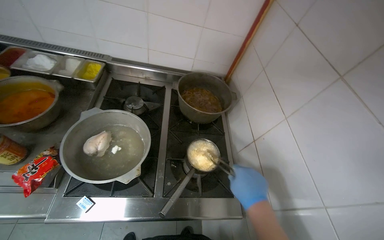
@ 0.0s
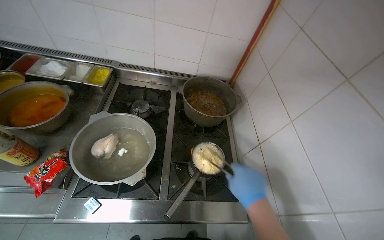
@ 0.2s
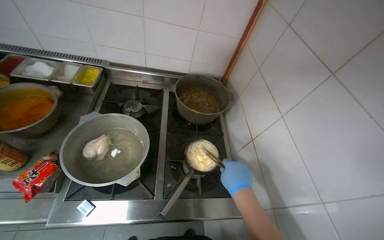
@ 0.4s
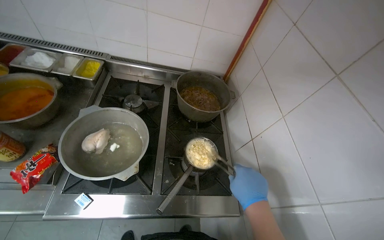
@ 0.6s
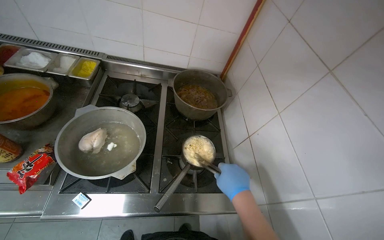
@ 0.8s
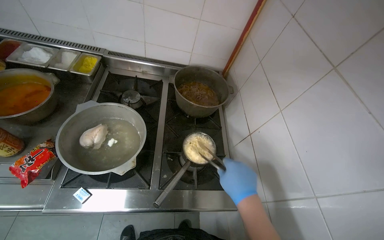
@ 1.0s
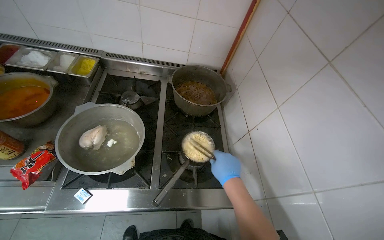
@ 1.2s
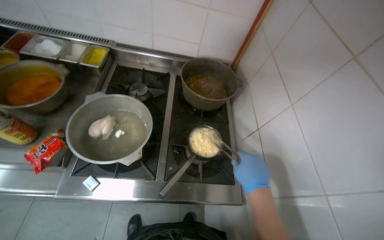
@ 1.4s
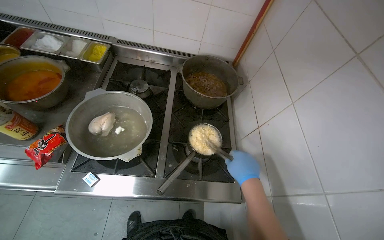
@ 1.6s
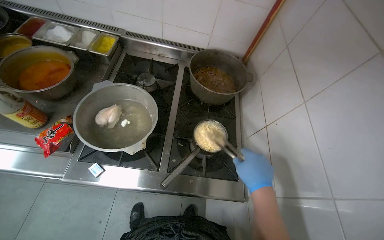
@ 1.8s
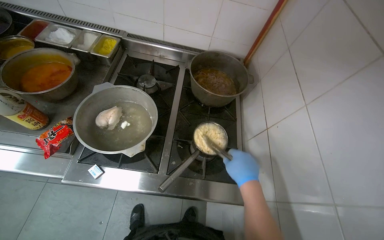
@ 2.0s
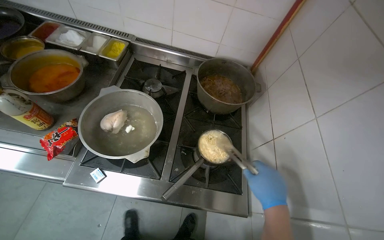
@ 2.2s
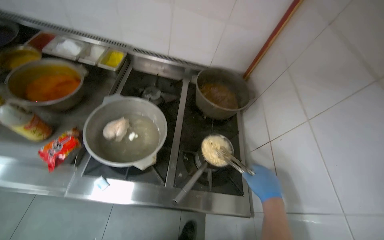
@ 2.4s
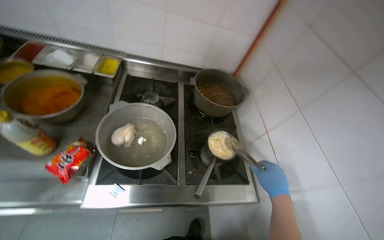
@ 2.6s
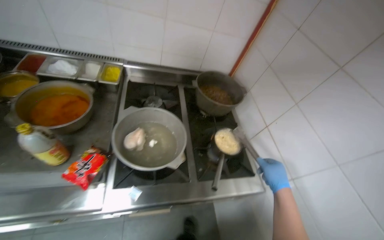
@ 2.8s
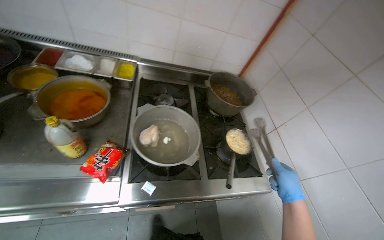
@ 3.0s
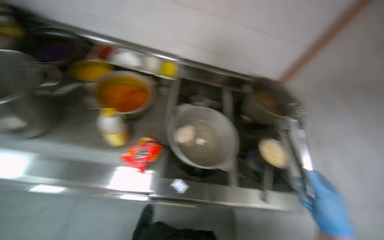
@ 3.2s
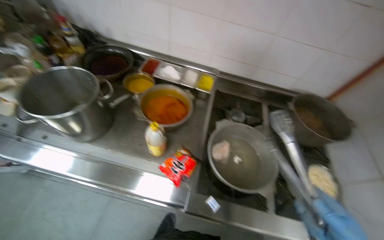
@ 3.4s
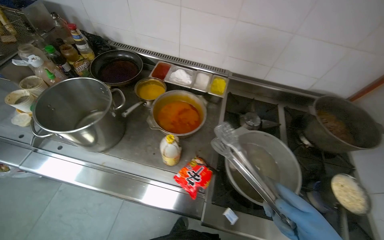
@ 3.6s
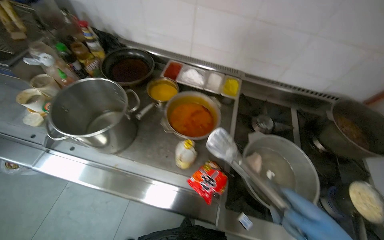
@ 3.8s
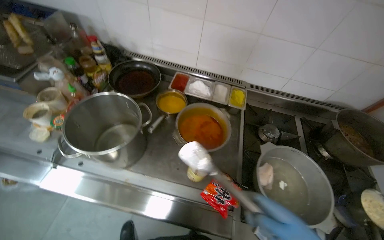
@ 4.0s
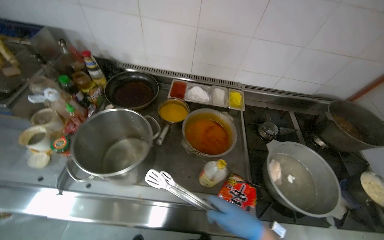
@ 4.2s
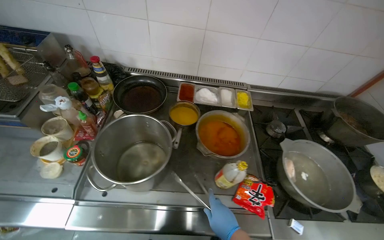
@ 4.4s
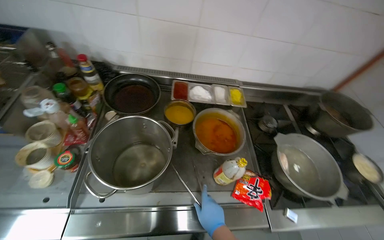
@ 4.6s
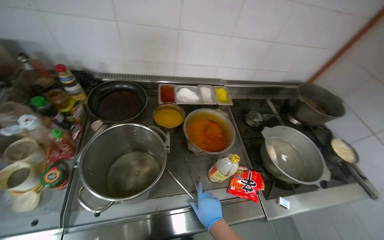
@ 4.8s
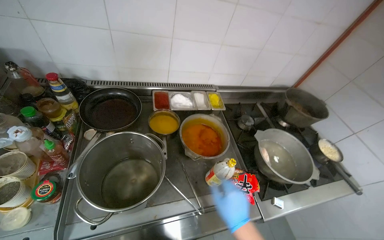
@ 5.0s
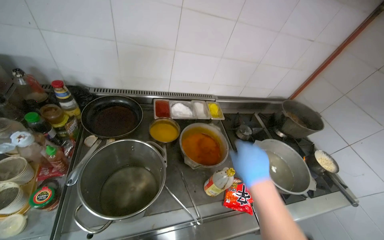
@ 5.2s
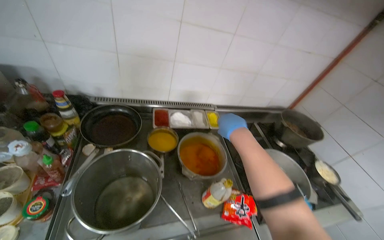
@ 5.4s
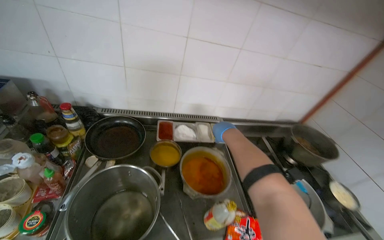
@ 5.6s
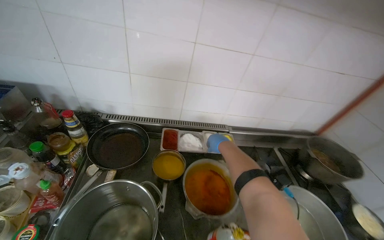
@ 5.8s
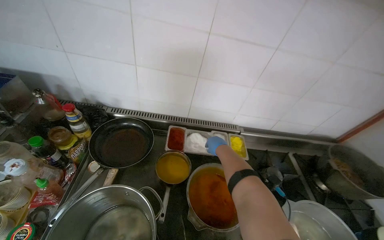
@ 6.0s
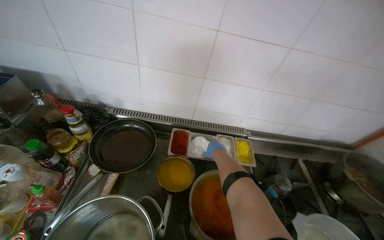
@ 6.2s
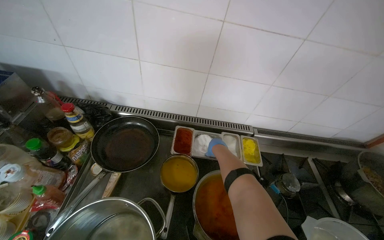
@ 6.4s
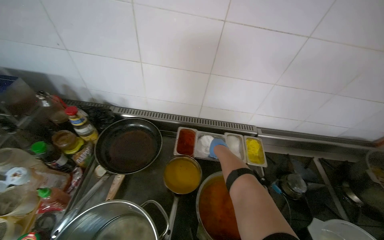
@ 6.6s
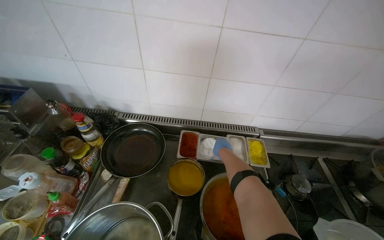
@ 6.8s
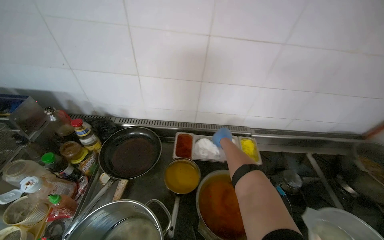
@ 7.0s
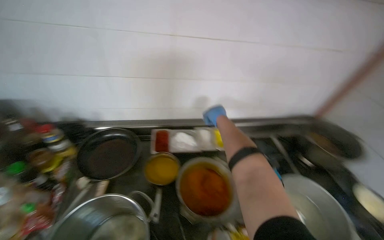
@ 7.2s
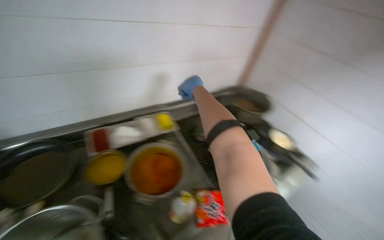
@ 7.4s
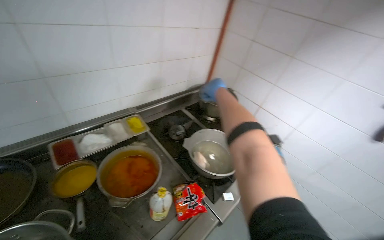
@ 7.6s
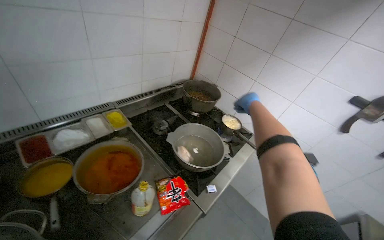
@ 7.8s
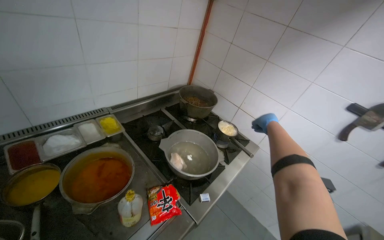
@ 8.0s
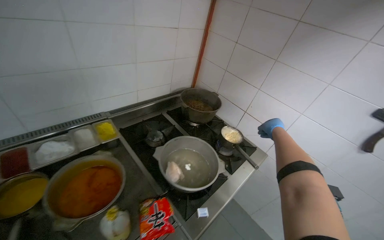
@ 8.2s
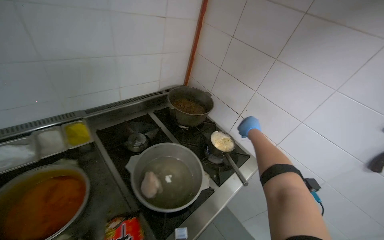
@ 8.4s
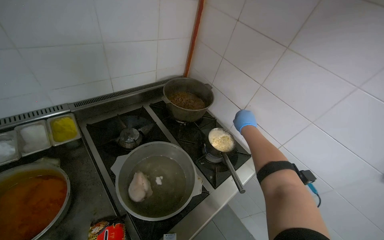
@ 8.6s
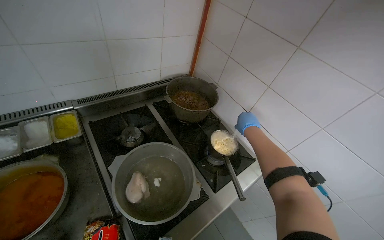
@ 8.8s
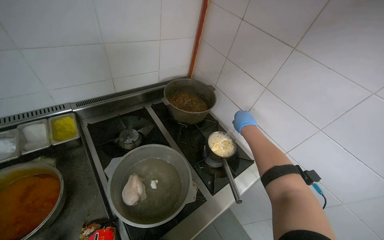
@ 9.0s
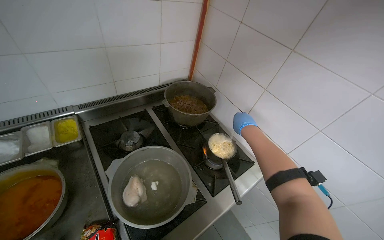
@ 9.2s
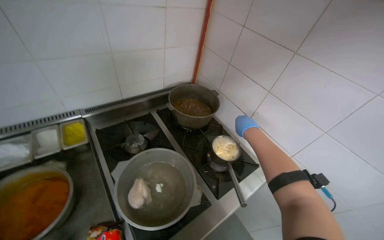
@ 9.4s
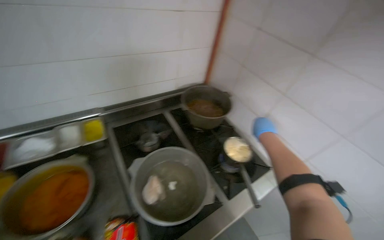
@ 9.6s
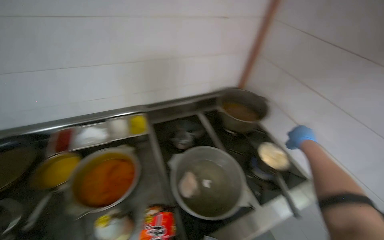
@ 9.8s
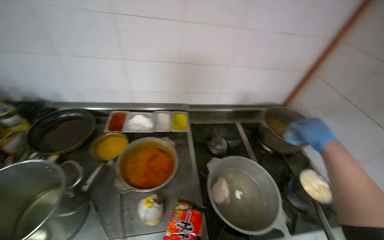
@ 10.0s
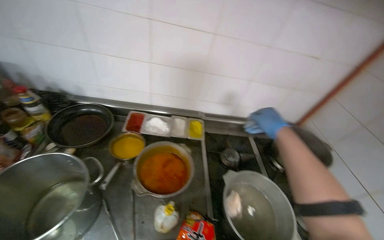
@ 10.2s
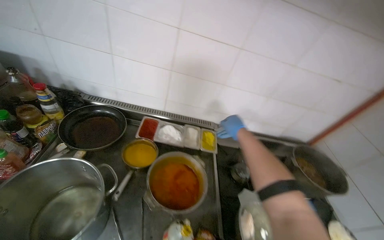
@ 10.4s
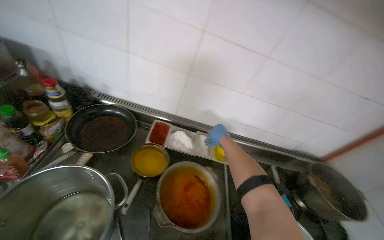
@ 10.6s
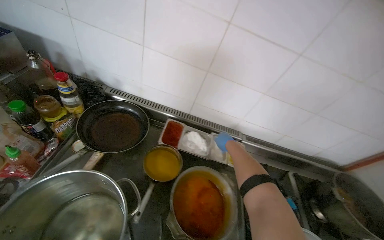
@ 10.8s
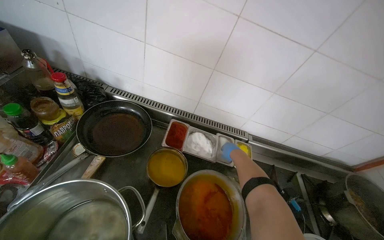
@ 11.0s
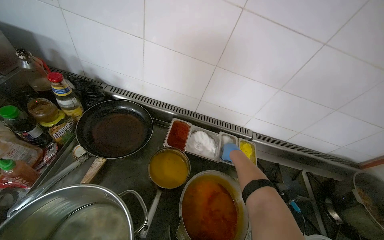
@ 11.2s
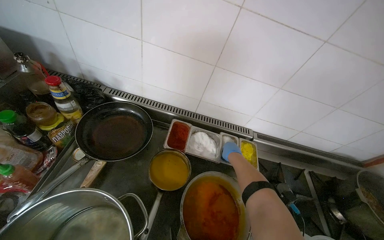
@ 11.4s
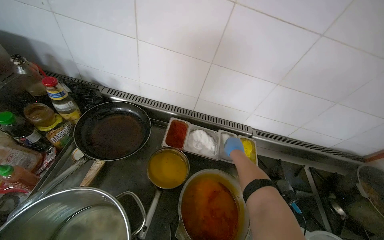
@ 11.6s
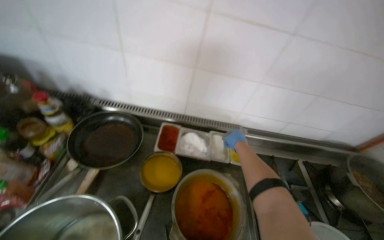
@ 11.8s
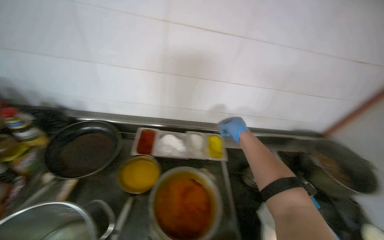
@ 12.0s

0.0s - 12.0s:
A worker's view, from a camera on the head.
Job: cooking food.
The whole recording: Cooking and seasoning instant noodles. The worker cooks instant noodles in a pot on the stove, stirring them and adding various seasonings.
3.0s - 4.4s: The wearer moves roughly 60 cm.
4.4s - 6.0s: The right hand goes some 50 cm up the picture and farther from the camera.
6.0s - 7.6s: The wearer's head swings roughly 40 degrees to the right.
7.6s - 9.0s: The head travels about 50 cm.
9.0s - 10.4s: The camera is carried approximately 40 cm. The wearer's head swings approximately 35 degrees to the left.
10.4s - 12.0s: The right hand reaches about 20 cm farther from the camera, then returns.

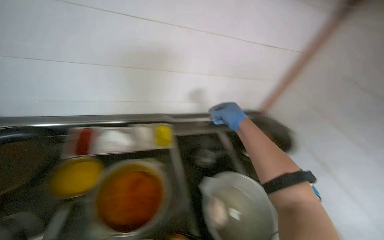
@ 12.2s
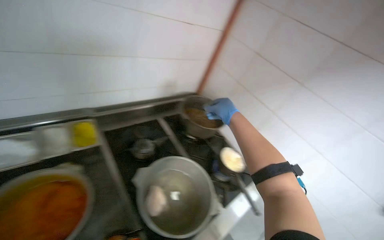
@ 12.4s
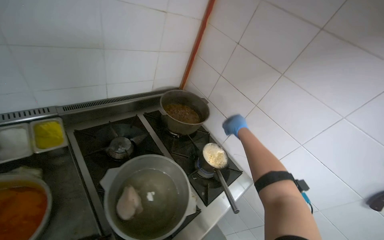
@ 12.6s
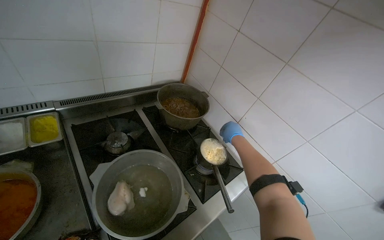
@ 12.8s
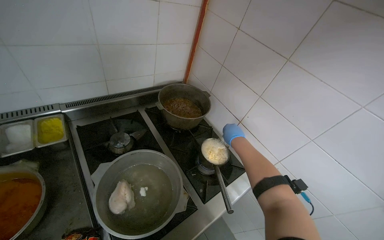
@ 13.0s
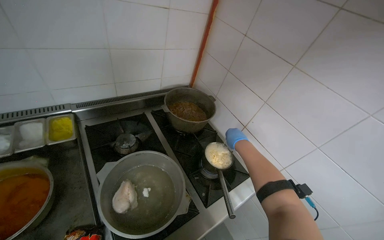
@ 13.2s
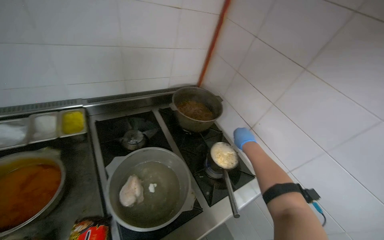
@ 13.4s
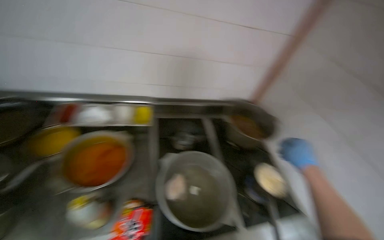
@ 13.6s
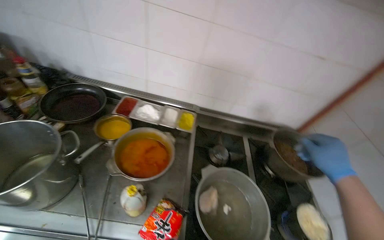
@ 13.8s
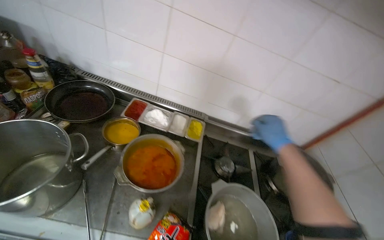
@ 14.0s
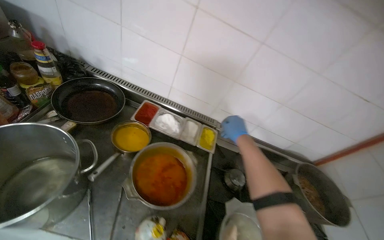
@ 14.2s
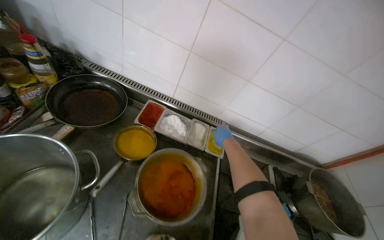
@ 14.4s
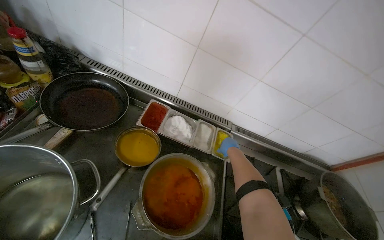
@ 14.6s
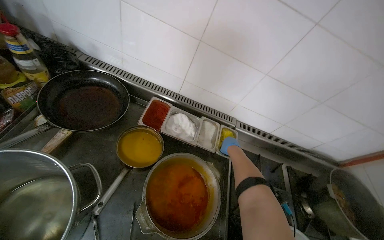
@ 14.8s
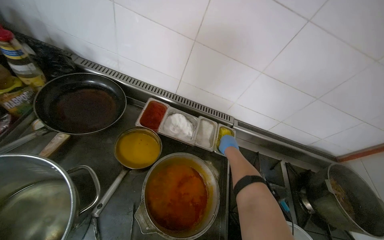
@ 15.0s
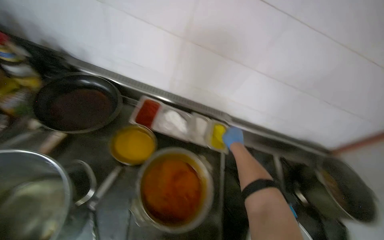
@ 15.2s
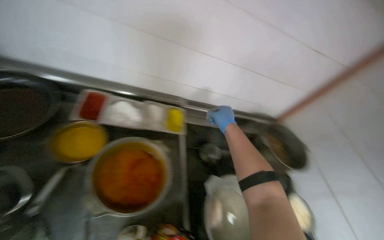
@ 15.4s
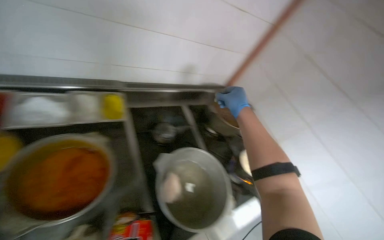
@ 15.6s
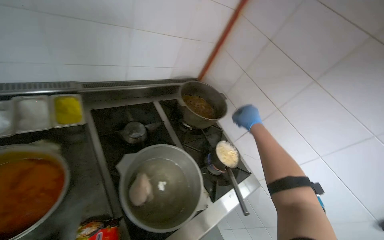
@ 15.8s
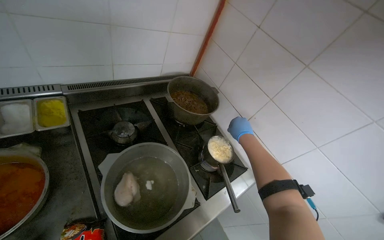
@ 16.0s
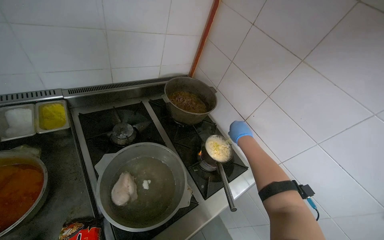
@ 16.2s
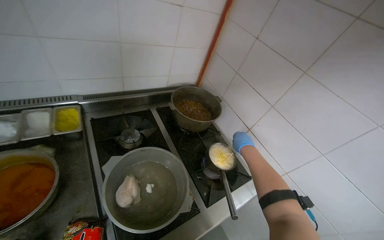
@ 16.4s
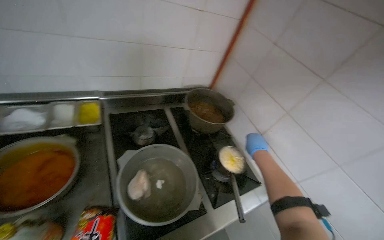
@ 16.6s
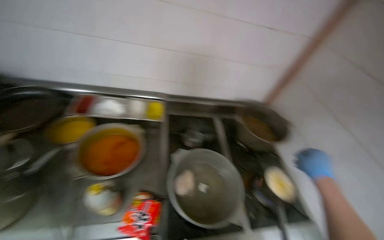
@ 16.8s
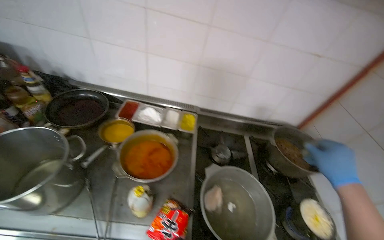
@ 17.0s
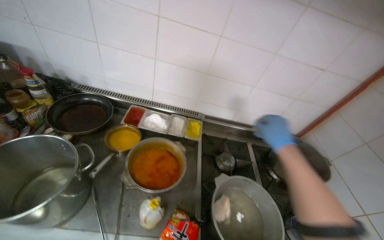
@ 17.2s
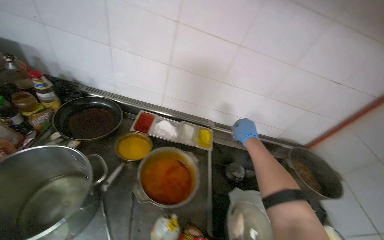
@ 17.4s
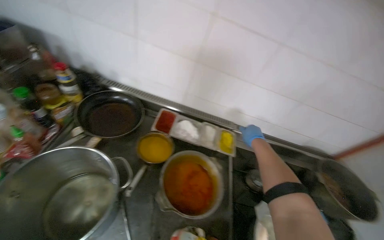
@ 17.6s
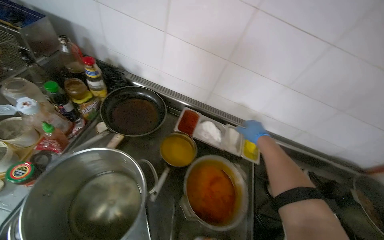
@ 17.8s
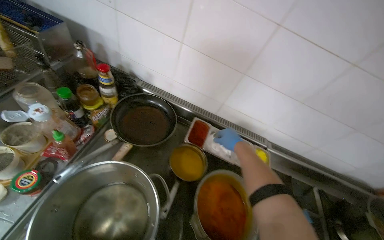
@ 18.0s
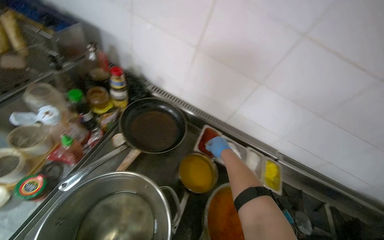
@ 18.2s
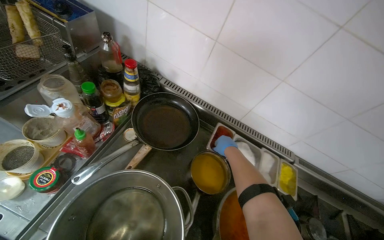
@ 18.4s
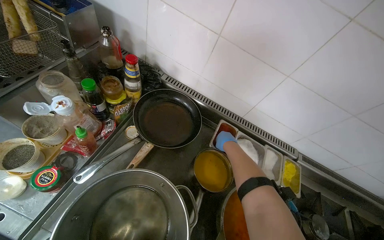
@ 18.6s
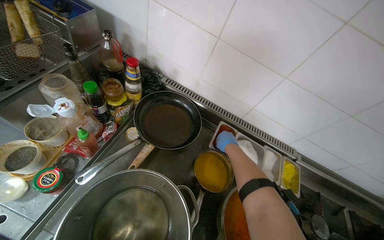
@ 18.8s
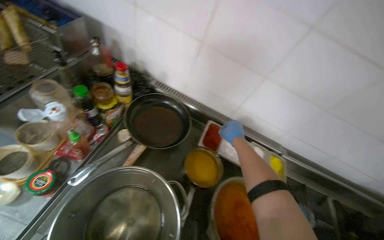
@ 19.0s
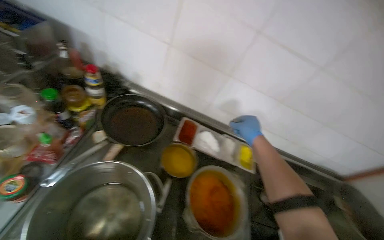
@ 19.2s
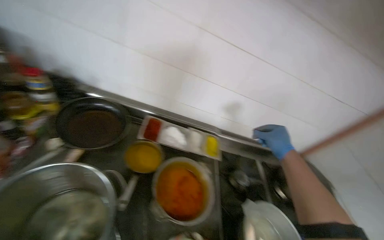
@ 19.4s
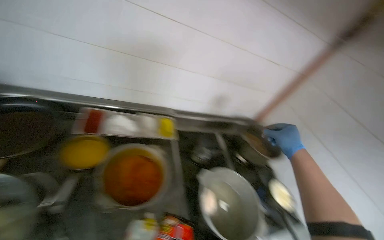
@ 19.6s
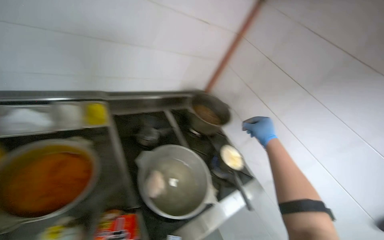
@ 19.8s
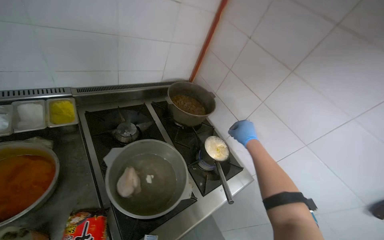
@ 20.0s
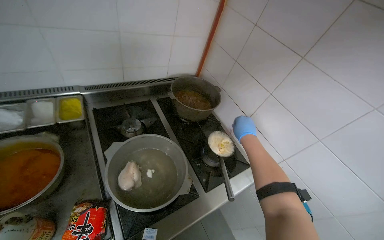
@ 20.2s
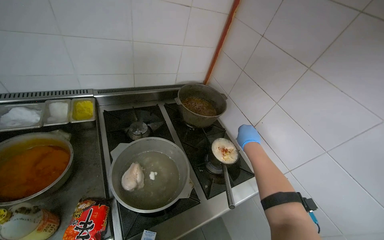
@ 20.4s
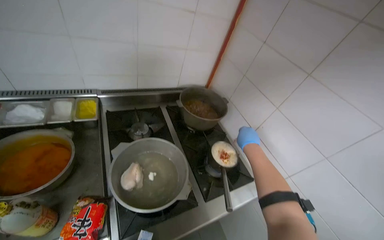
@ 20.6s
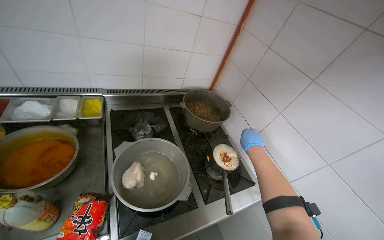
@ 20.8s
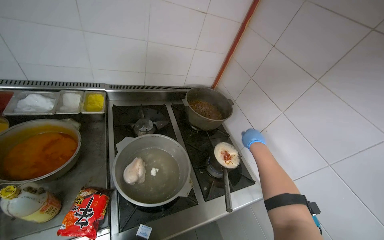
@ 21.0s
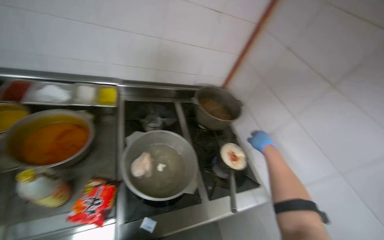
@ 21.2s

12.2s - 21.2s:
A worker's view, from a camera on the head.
Job: cooking food.
The whole recording: Cooking and seasoning instant noodles. The worker cooks instant noodles in a pot on the stove, stirring them and adding various seasonings.
12.2s - 13.8s: The wearer looks some 20 degrees further to the left.
13.8s - 15.2s: The right hand shifts approximately 50 cm farther from the camera and to the left.
15.2s - 16.6s: The camera is carried some 50 cm. The wearer looks roughly 30 degrees further to the right.
16.6s - 18.2s: The wearer moves roughly 70 cm. The wearer's head swings approximately 45 degrees to the left.
18.2s - 19.8s: The head travels about 50 cm. The wearer's head swings approximately 45 degrees to the right. The view tilts some 15 degrees downward.
